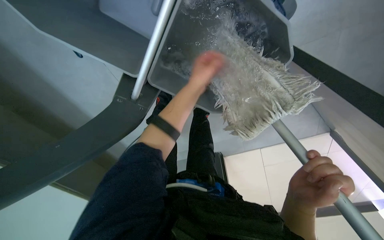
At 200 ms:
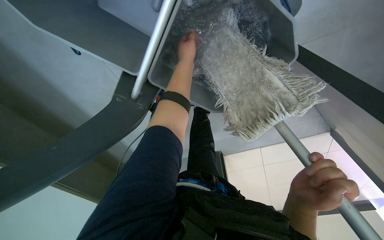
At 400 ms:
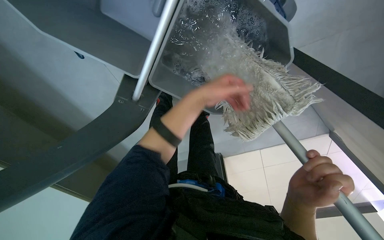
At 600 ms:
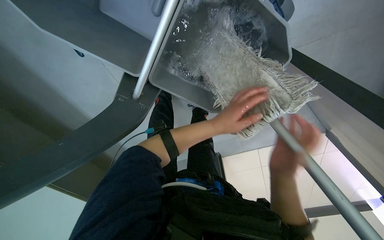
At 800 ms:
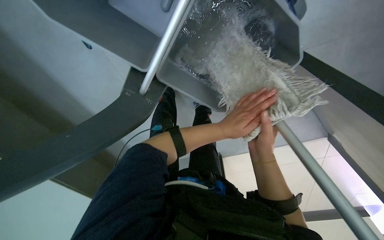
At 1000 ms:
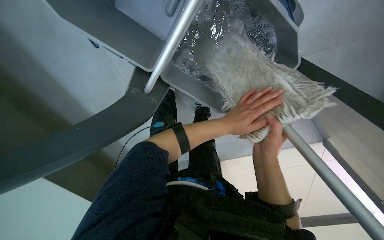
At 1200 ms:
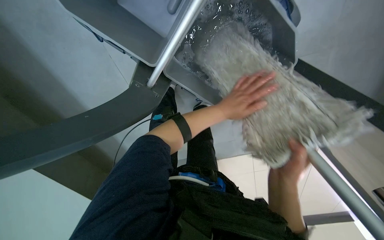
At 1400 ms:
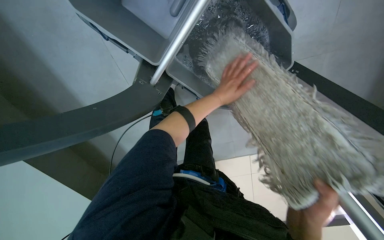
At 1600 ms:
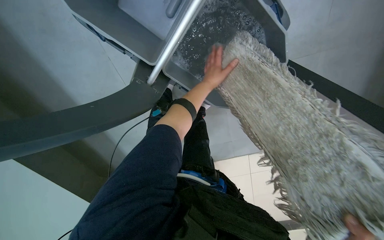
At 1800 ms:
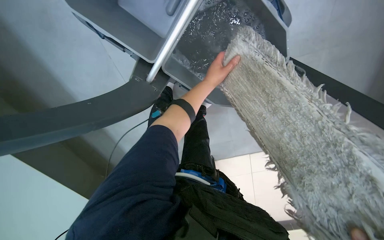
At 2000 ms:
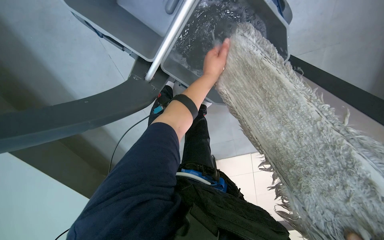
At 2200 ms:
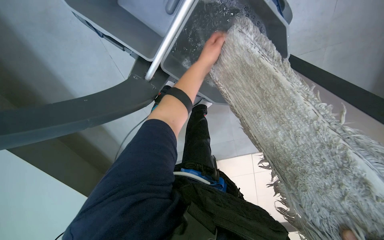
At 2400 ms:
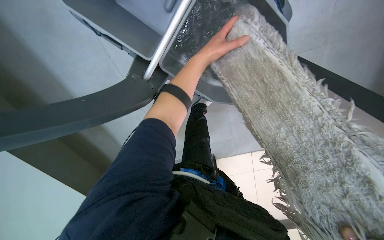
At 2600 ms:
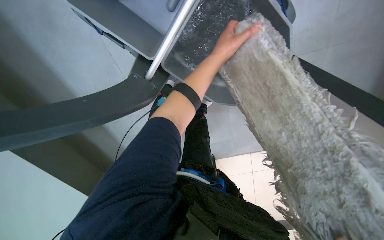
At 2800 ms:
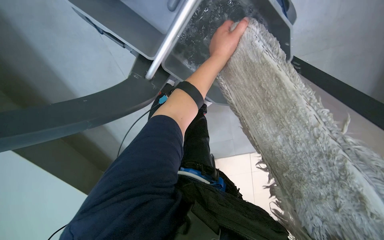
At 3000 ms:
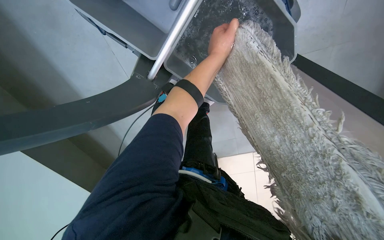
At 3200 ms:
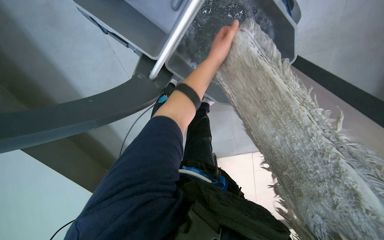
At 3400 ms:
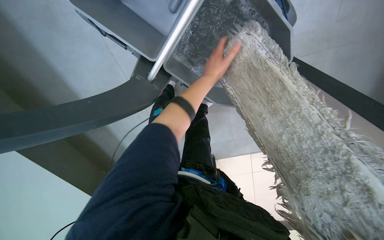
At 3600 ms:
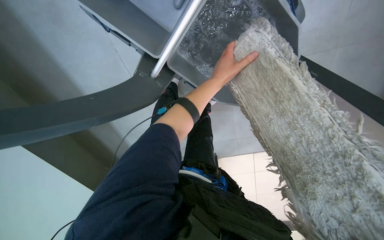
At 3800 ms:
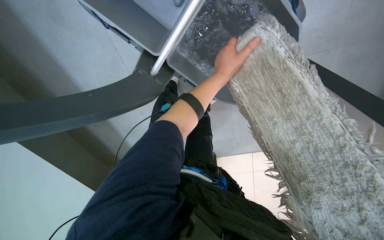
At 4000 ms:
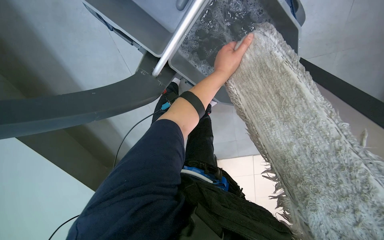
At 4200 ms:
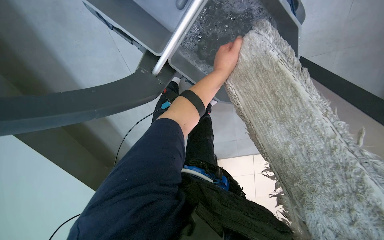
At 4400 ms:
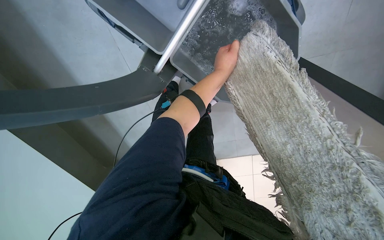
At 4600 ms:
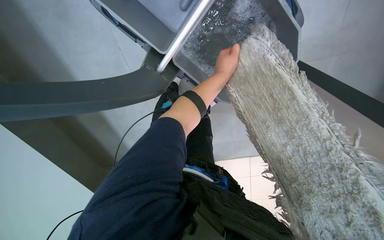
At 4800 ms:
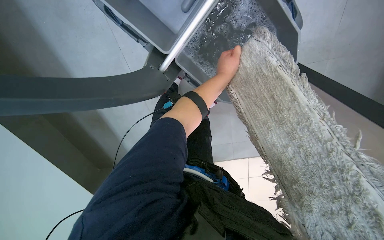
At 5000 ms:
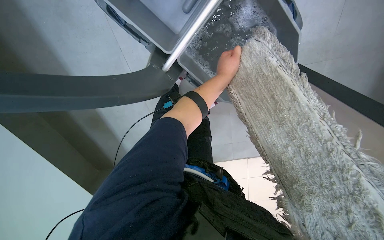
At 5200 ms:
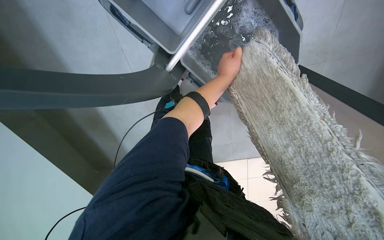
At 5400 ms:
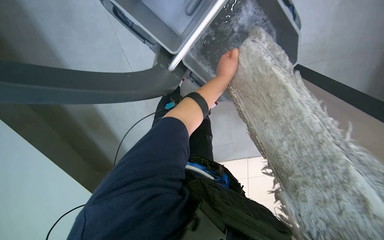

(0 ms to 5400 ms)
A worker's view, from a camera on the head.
Job: preparing cleaning supplies.
The whole recording: Preparing cleaning tools. The worker wrings out a cleaning cloth and prepares the mop in the bucket.
1400 ms - 2800 ms: The left hand travels up the picture by approximately 15 cm.

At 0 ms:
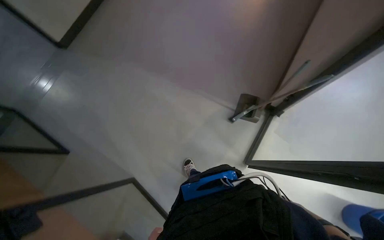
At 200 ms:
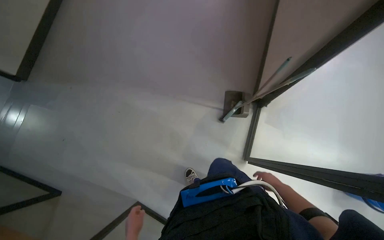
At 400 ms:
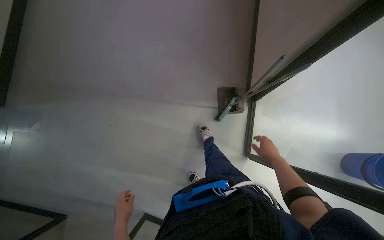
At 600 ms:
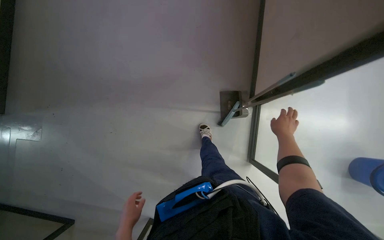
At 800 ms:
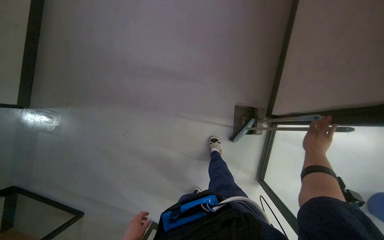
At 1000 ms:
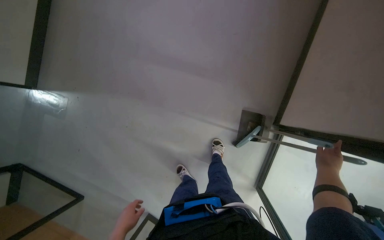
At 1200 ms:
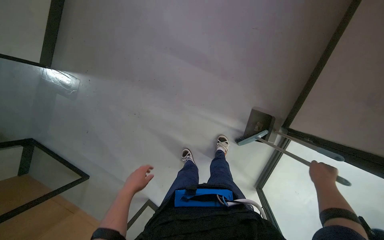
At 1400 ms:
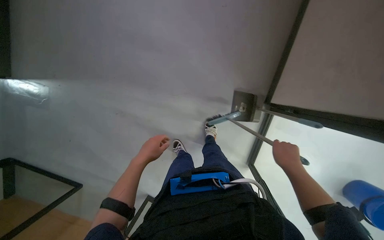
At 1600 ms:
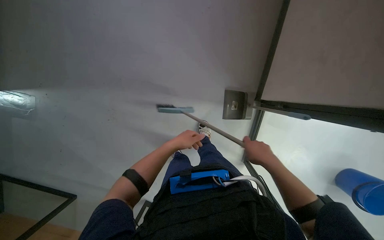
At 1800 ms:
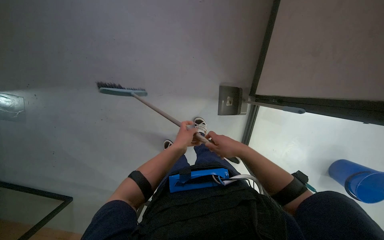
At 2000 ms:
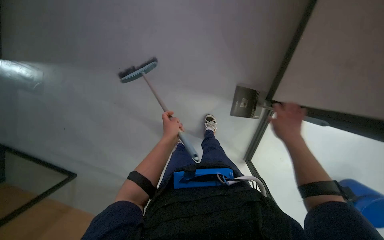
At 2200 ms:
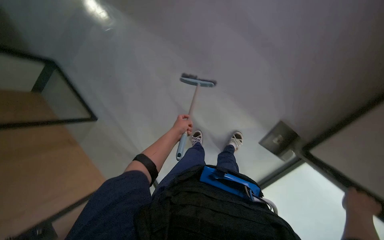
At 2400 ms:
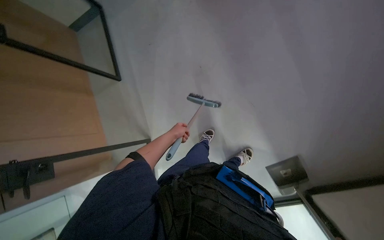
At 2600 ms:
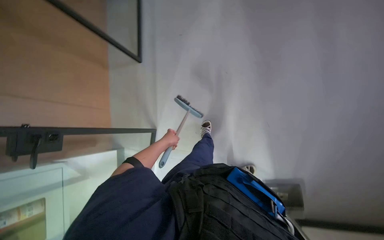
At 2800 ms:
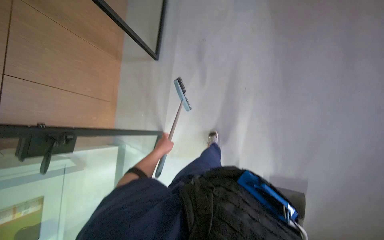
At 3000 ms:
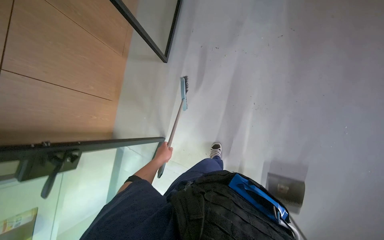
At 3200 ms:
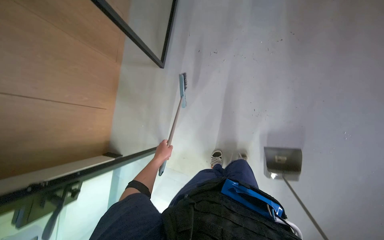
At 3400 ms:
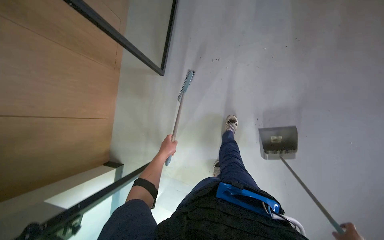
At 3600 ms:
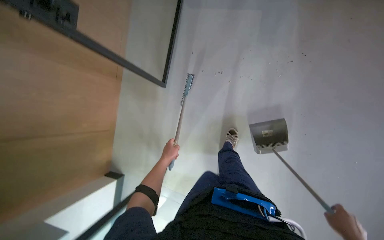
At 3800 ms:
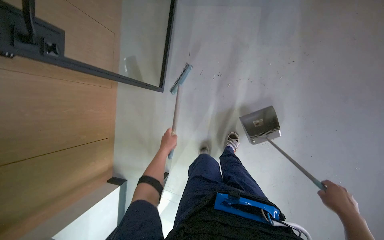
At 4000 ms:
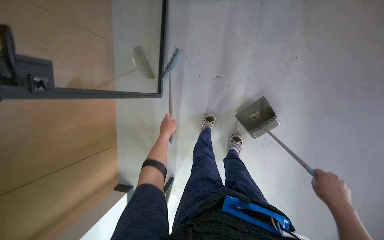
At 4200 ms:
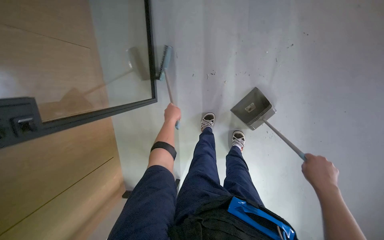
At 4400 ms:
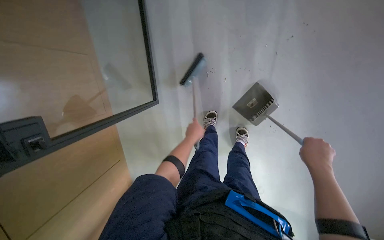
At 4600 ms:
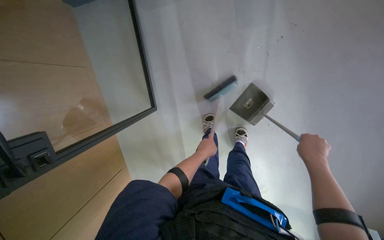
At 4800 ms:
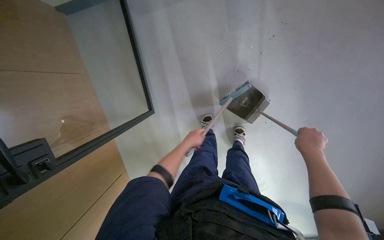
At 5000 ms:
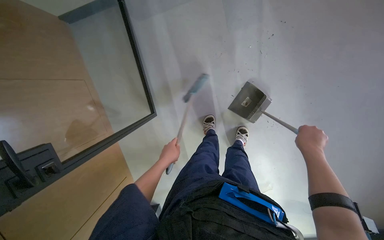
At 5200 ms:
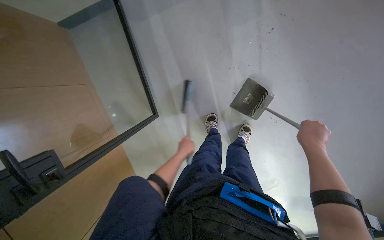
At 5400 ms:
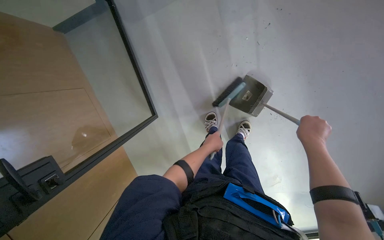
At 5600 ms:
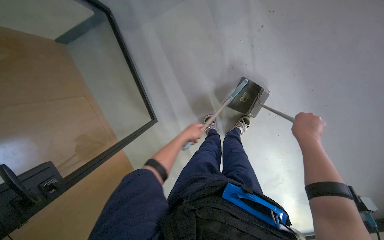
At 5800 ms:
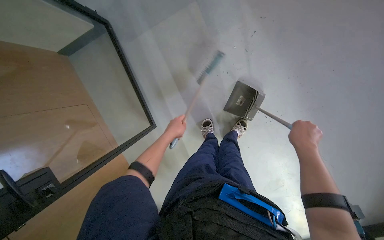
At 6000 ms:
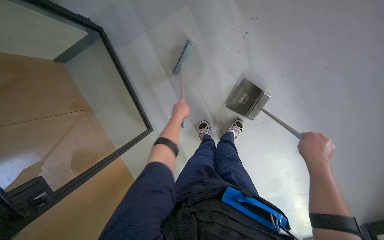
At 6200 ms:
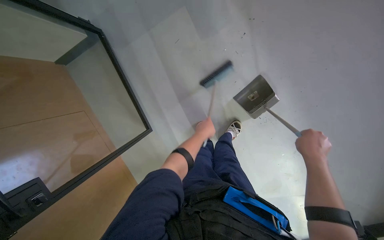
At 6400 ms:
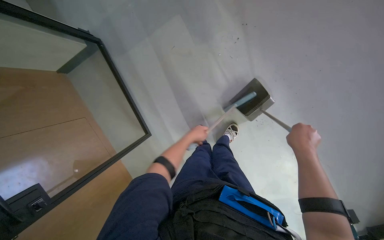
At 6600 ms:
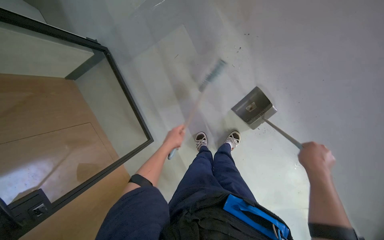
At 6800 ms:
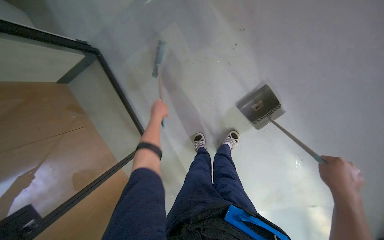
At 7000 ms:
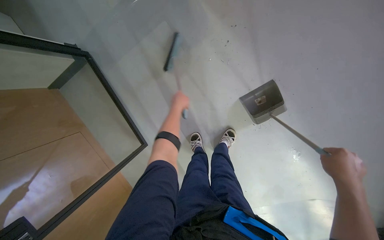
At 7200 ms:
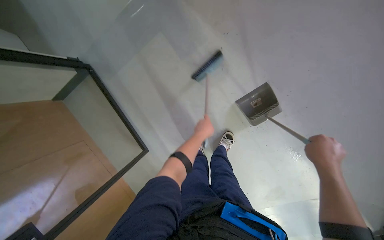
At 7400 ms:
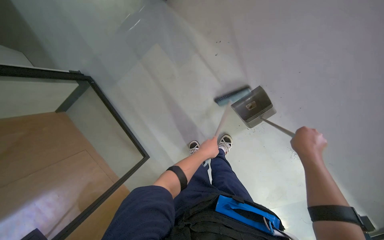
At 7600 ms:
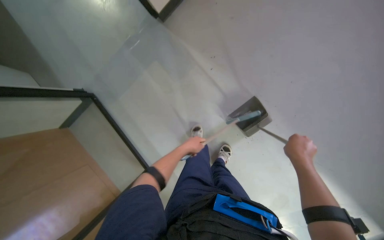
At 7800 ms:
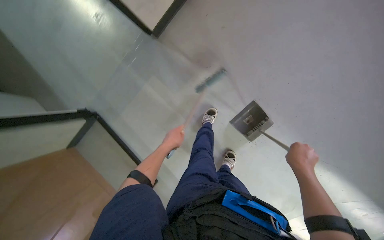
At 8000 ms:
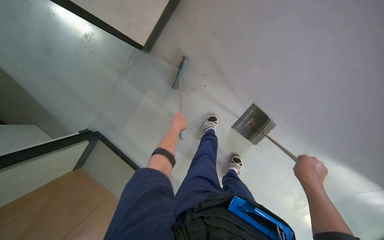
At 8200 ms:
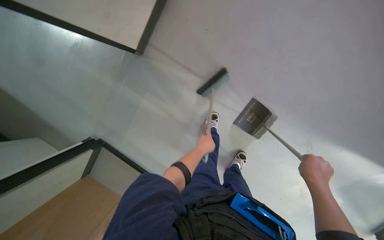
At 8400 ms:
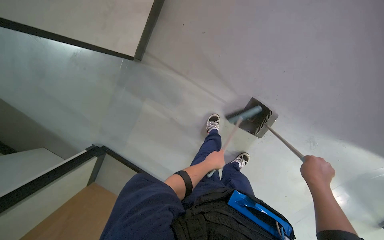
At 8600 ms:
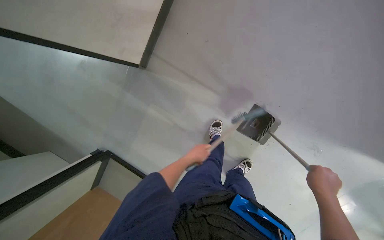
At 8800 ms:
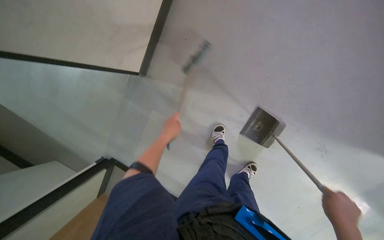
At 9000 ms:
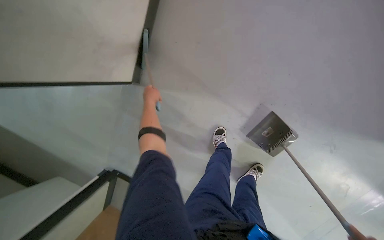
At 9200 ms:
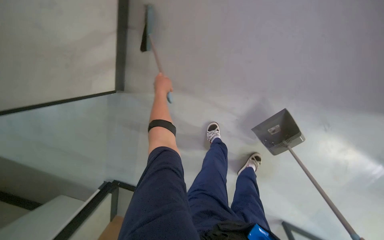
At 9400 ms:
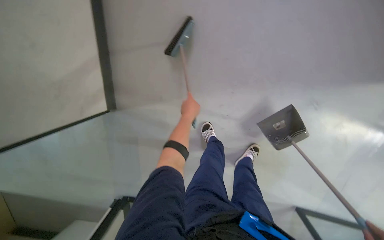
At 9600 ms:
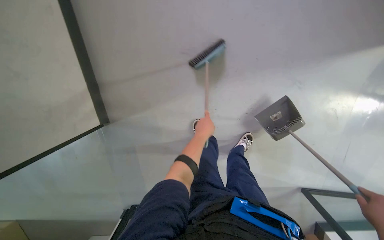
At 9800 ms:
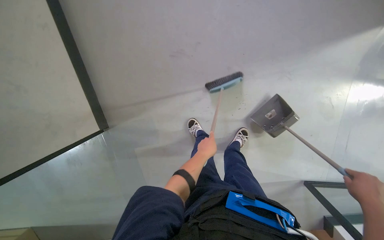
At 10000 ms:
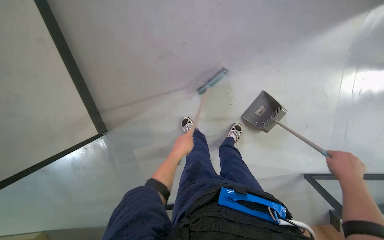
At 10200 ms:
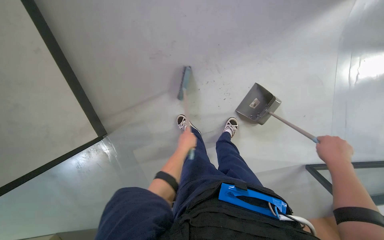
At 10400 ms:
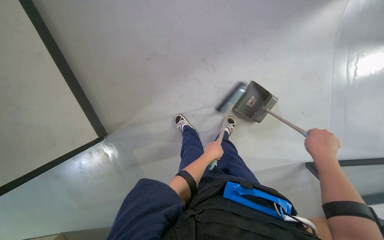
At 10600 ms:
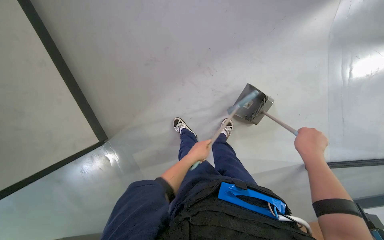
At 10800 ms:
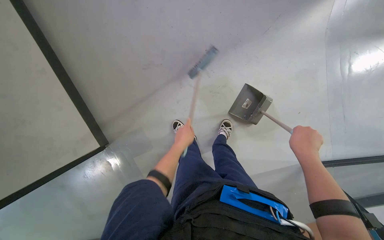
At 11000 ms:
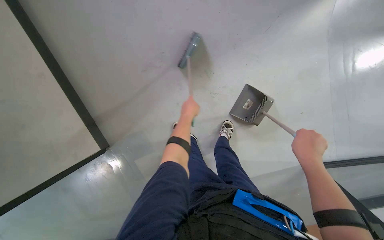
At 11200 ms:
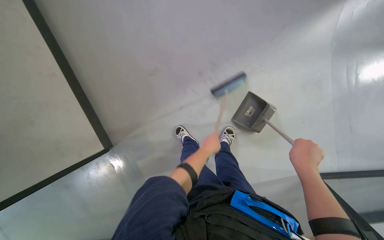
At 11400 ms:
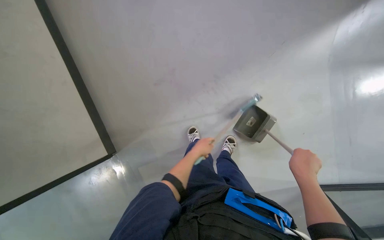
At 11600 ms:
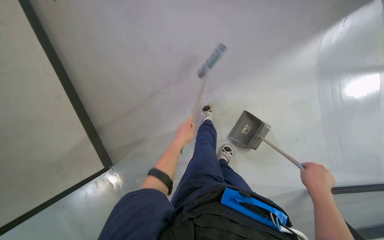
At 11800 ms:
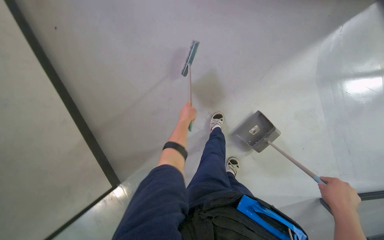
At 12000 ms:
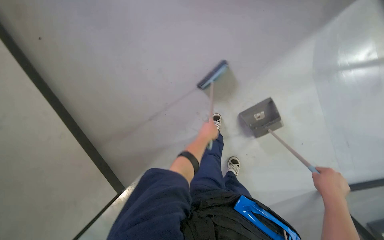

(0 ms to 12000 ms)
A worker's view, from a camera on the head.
Job: sweeping floor.
The whole recording: Sweeping office floor. The worker sweeps the office floor with a broom and collects debris with a dustpan.
0 ms - 1600 ms: The wearer moves roughly 50 cm. The view tilts about 15 degrees downward.
1600 ms - 3000 ms: The scene rotates clockwise by about 40 degrees.
3000 ms - 4400 ms: The left hand moves up the picture and to the right, some 30 cm.
4400 ms - 6000 ms: The left hand swings left and right, approximately 15 cm each way, with 2 reversals.
6000 ms - 7600 ms: The left hand swings left and right, approximately 20 cm each way, with 3 reversals.
7600 ms - 9000 ms: The scene rotates counterclockwise by approximately 25 degrees. The left hand swings up and down the picture, about 25 cm each way, with 2 reversals.
9000 ms - 10400 ms: The scene rotates counterclockwise by about 40 degrees.
10400 ms - 12000 ms: The left hand goes up and down the picture, about 15 cm each way, reversing 2 times.

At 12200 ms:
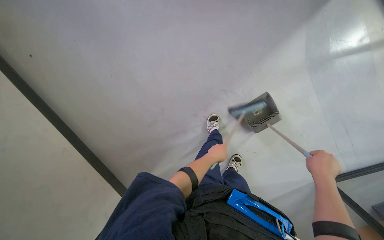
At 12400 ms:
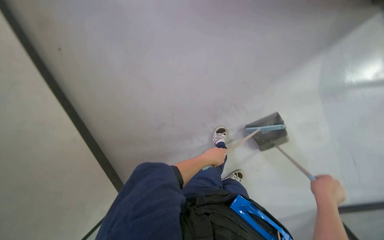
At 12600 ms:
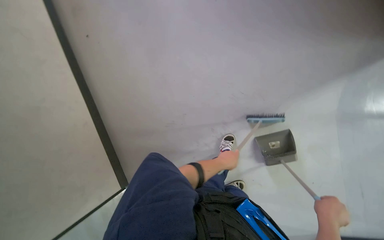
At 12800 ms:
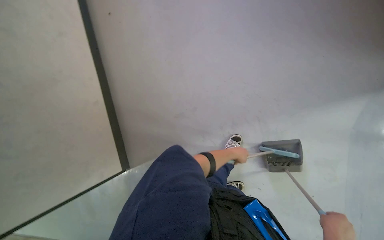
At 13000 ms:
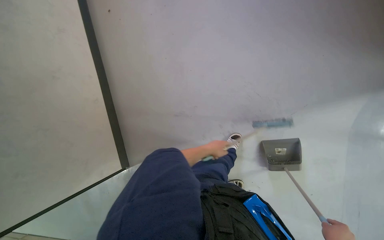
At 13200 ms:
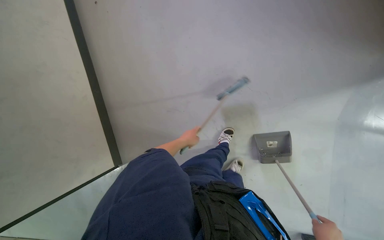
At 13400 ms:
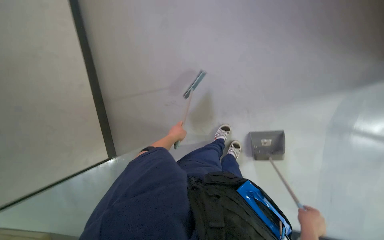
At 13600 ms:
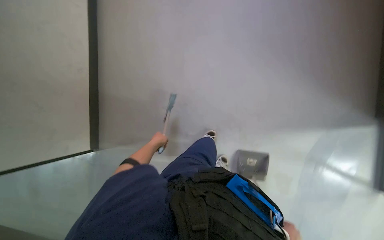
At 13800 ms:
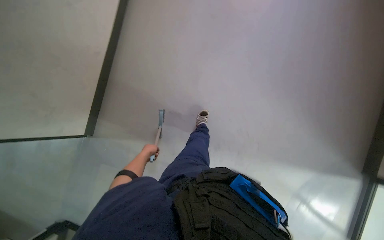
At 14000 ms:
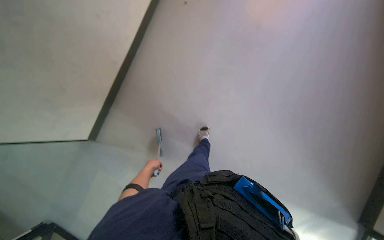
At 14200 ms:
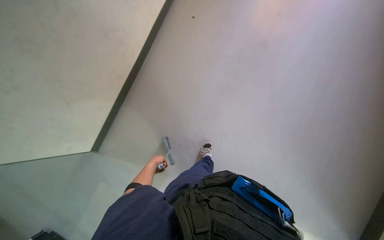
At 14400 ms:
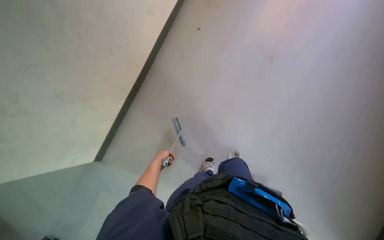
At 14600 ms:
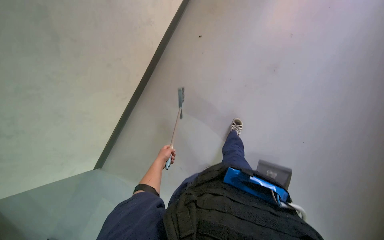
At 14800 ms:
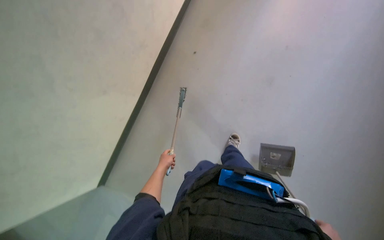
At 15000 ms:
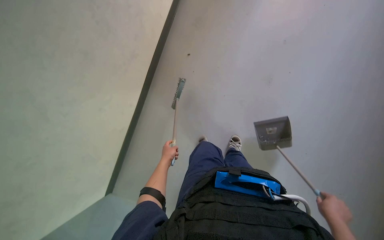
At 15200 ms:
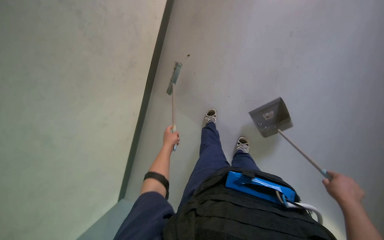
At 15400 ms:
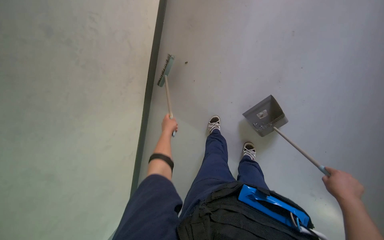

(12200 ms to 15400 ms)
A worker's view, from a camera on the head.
Job: sweeping floor.
The whole recording: Sweeping office floor. The worker sweeps the office floor with a broom and collects debris with a dustpan.
12200 ms - 13800 ms: The wearer moves approximately 60 cm. The scene rotates clockwise by about 45 degrees.
